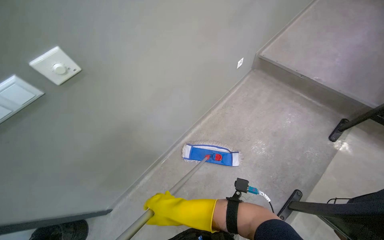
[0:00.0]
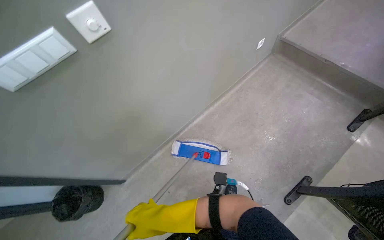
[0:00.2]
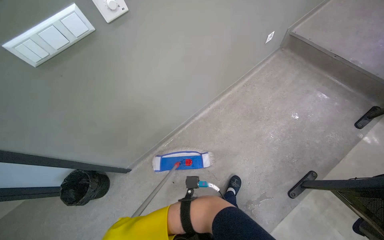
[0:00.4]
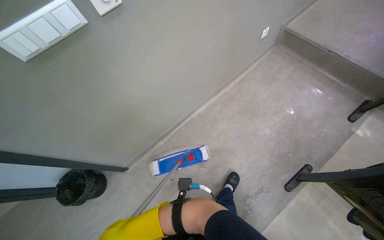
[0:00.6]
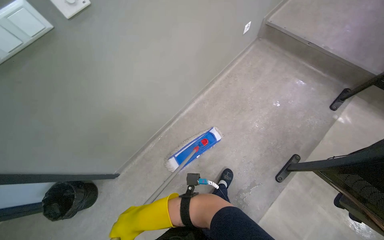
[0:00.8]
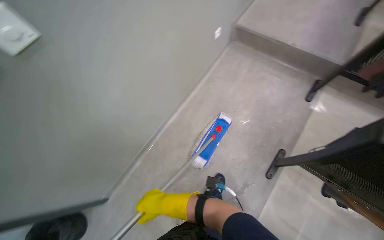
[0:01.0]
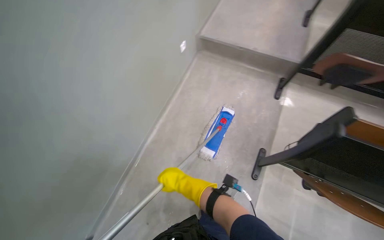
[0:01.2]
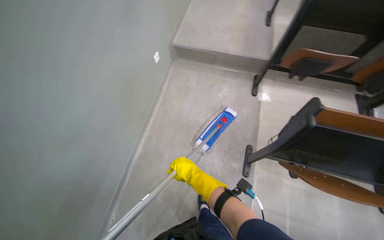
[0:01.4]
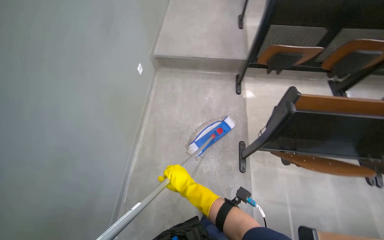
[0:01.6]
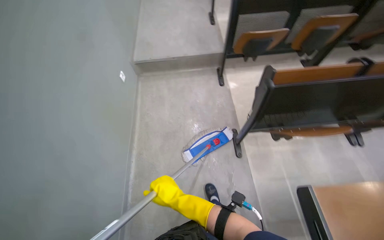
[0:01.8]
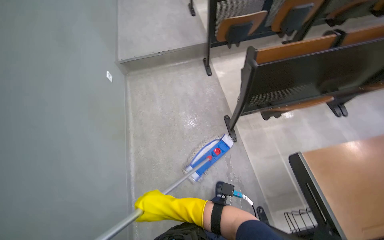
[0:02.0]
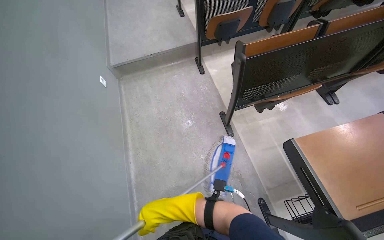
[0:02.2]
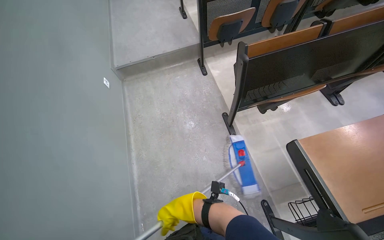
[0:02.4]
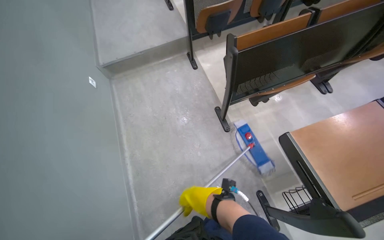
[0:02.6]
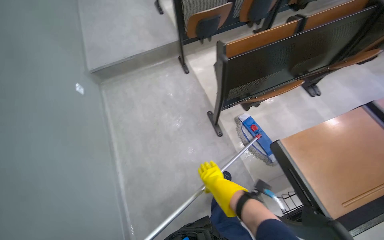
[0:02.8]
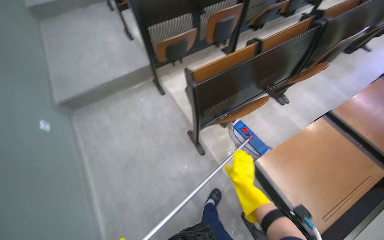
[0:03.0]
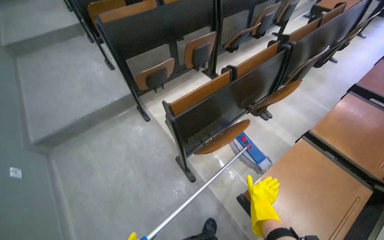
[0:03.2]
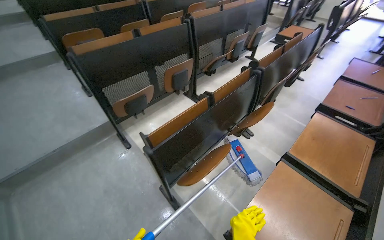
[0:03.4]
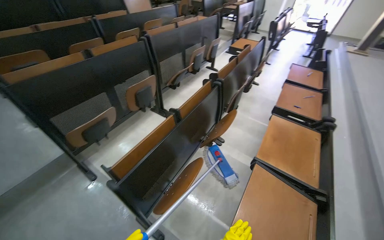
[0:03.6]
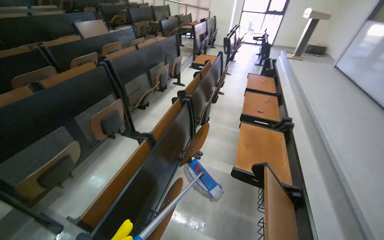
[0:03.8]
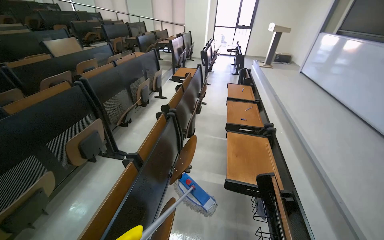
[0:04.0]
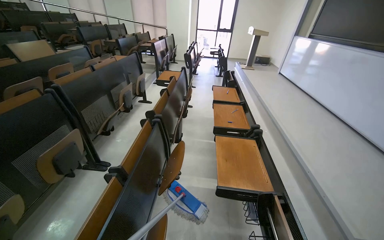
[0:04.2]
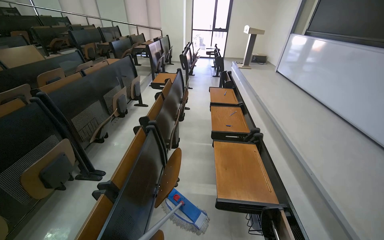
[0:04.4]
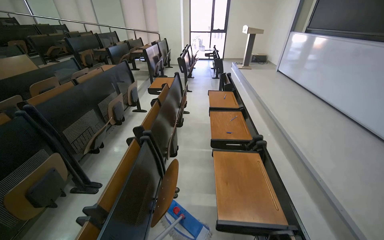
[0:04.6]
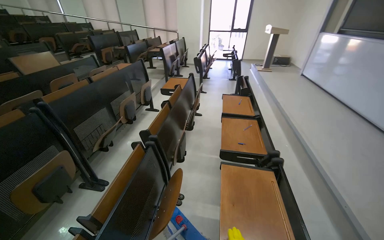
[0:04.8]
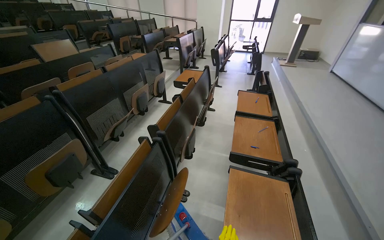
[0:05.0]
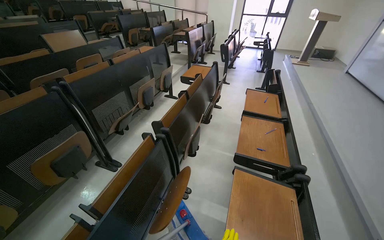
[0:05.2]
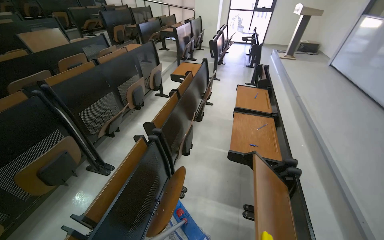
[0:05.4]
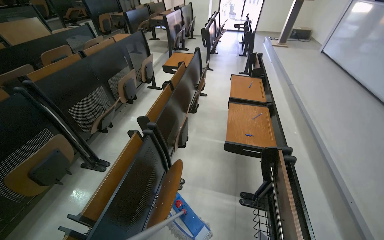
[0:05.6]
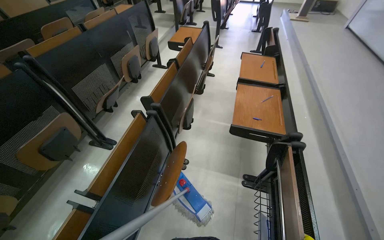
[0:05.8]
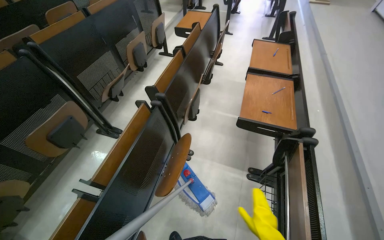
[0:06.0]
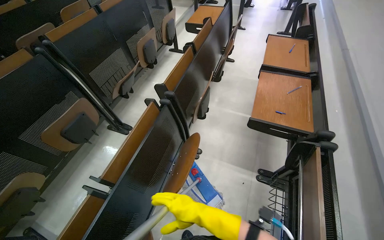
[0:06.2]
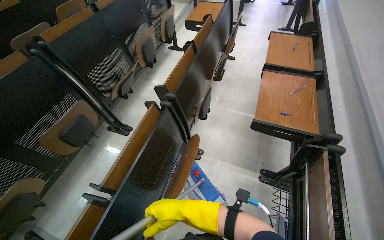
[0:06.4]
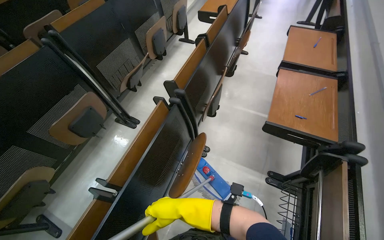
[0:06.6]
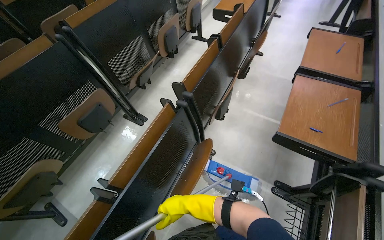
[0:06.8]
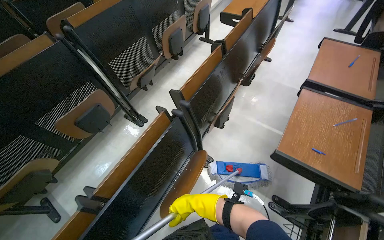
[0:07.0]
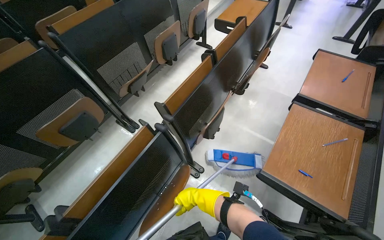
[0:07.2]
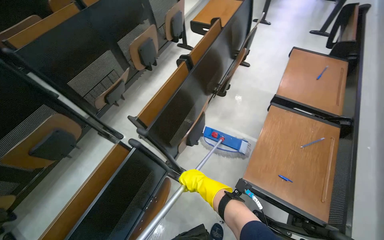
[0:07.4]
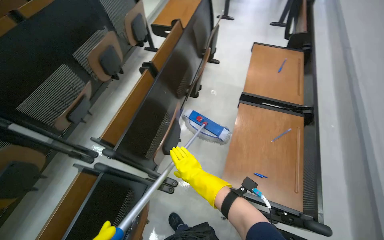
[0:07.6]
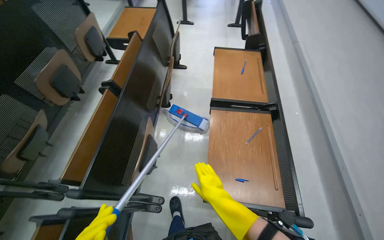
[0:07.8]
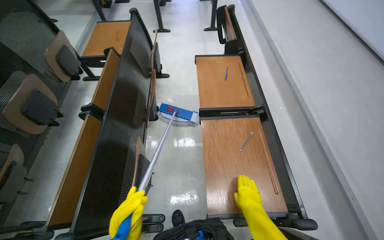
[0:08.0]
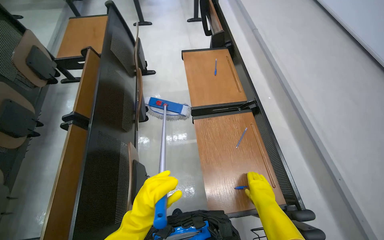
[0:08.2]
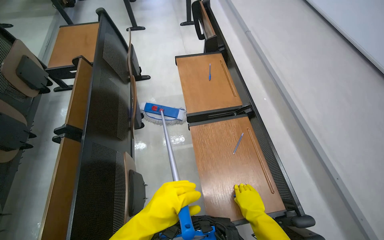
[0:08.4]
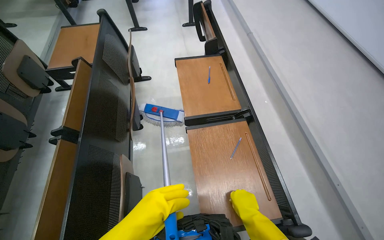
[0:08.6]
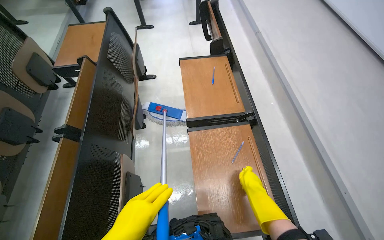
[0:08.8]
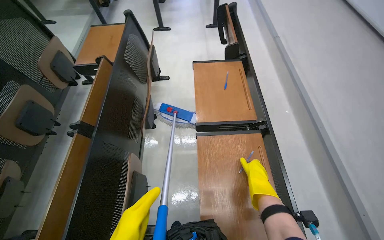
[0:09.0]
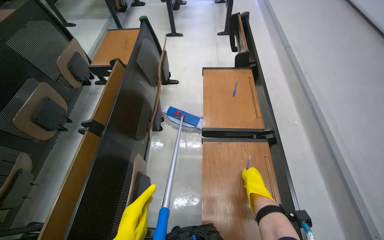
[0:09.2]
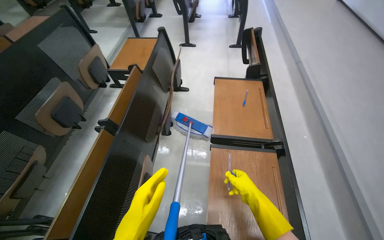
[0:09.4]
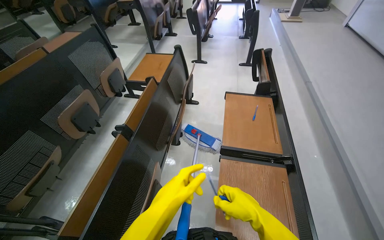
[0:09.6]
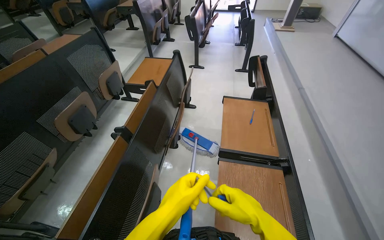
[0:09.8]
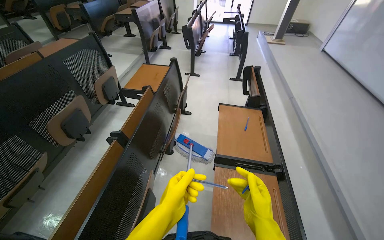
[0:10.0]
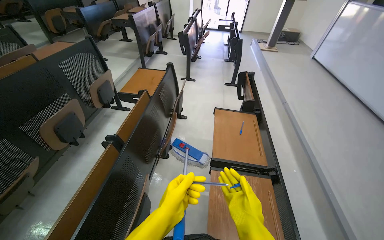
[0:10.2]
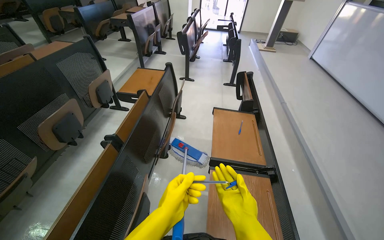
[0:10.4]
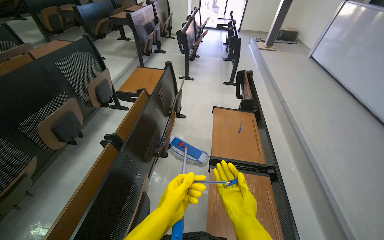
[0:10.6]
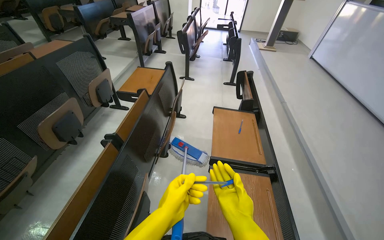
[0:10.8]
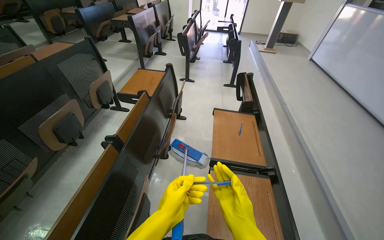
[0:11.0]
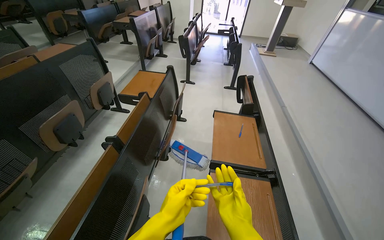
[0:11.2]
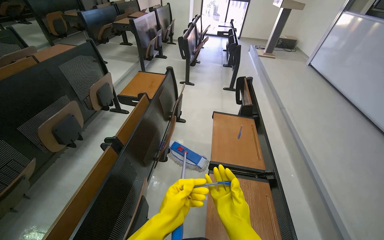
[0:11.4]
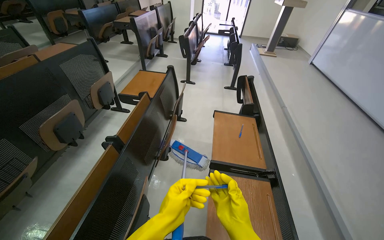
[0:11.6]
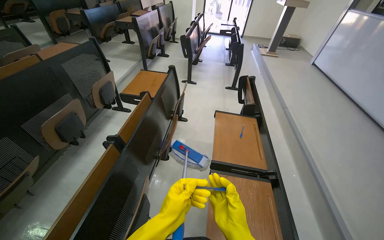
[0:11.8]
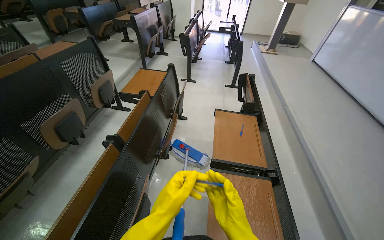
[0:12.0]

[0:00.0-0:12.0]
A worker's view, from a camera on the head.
Job: mopping floor.
The whole recording: Mopping lecture hall floor. The worker mops the floor of the lecture hall, moving the mop through the aisles between seats.
0:00.0 to 0:01.6: The wearer's head swings roughly 40 degrees to the right.
0:01.6 to 0:03.0: The head rotates some 35 degrees to the right. The right hand heads to the right, covering some 35 cm.
0:03.0 to 0:04.4: The camera travels roughly 50 cm. The head rotates some 55 degrees to the right. The wearer looks approximately 25 degrees further upward.
0:04.4 to 0:06.0: The camera is carried some 40 cm. The view tilts some 20 degrees downward.
0:06.0 to 0:07.6: The head travels approximately 60 cm.
0:07.6 to 0:09.0: The head turns to the right by about 20 degrees.
0:09.0 to 0:10.4: The wearer looks roughly 15 degrees further upward. The right hand goes some 15 cm to the left.

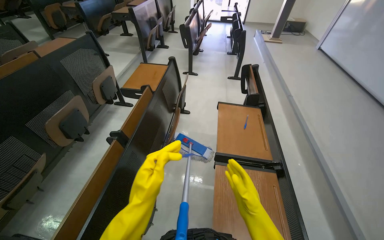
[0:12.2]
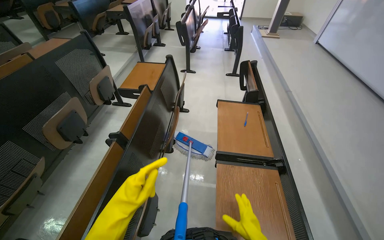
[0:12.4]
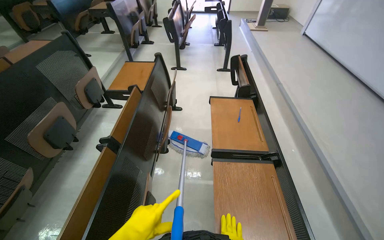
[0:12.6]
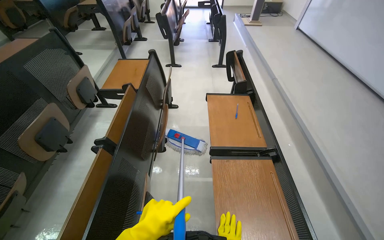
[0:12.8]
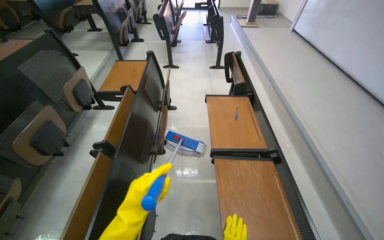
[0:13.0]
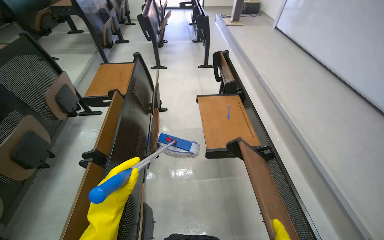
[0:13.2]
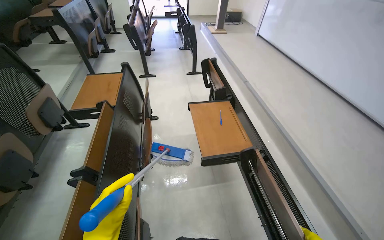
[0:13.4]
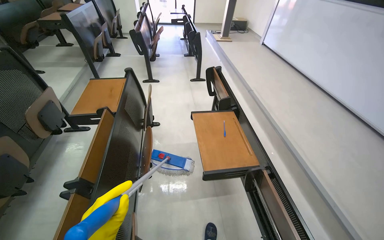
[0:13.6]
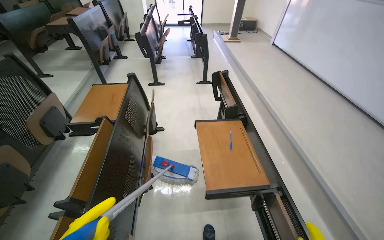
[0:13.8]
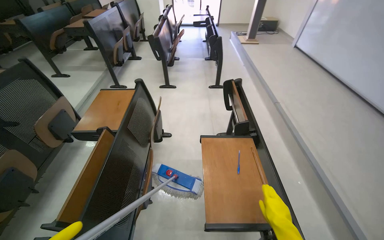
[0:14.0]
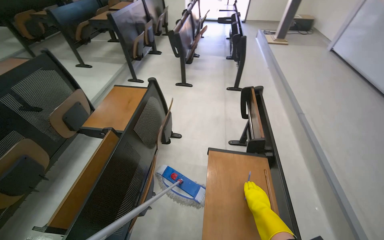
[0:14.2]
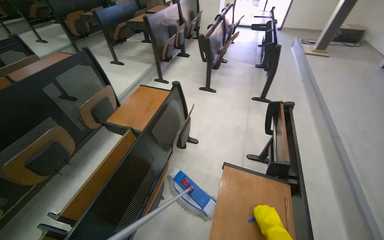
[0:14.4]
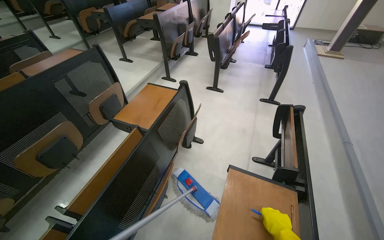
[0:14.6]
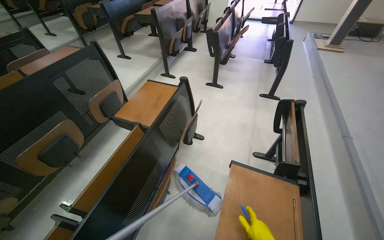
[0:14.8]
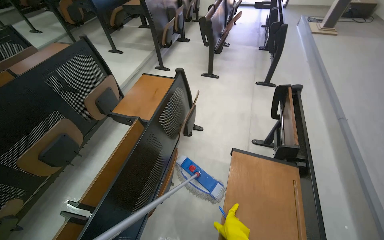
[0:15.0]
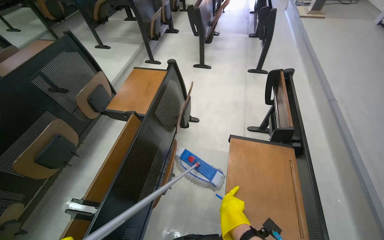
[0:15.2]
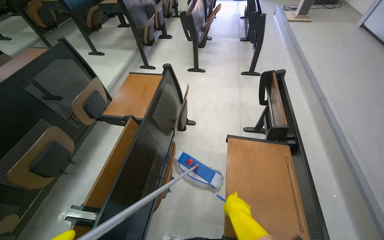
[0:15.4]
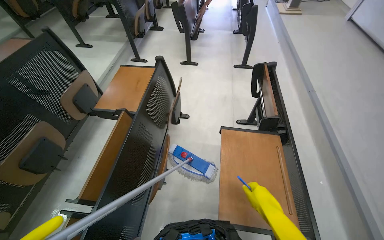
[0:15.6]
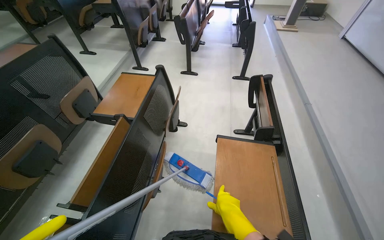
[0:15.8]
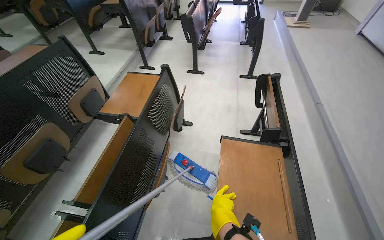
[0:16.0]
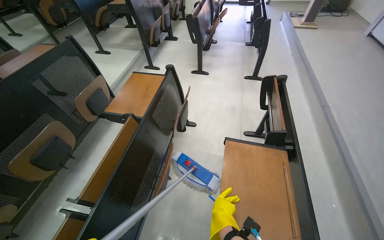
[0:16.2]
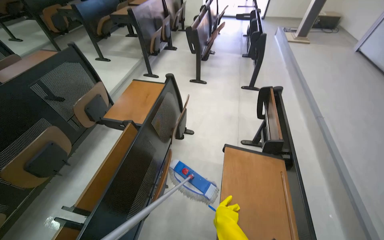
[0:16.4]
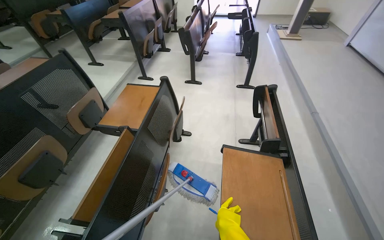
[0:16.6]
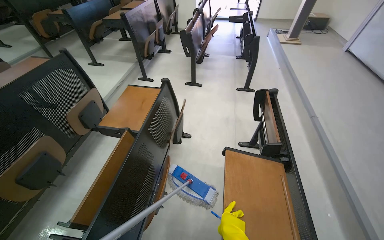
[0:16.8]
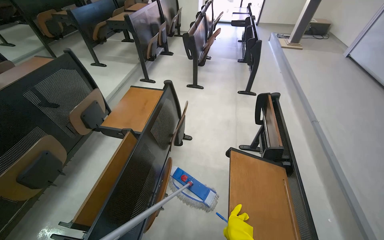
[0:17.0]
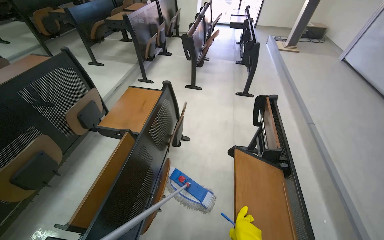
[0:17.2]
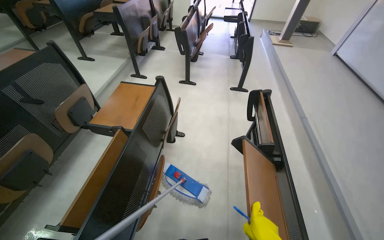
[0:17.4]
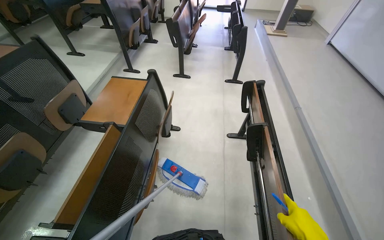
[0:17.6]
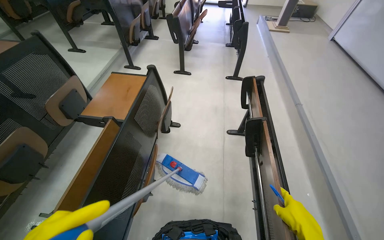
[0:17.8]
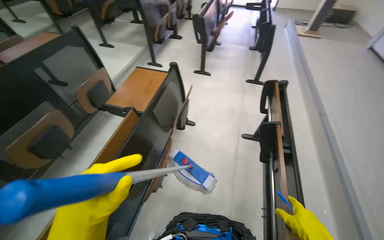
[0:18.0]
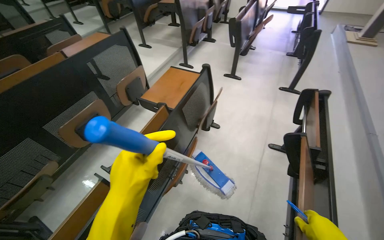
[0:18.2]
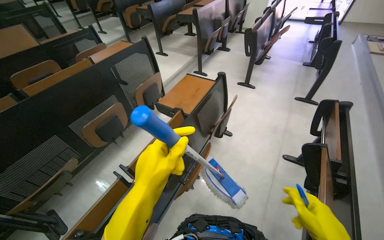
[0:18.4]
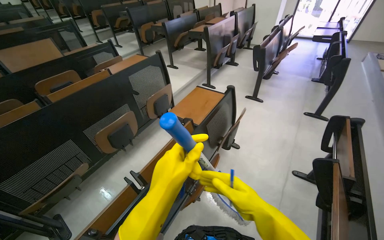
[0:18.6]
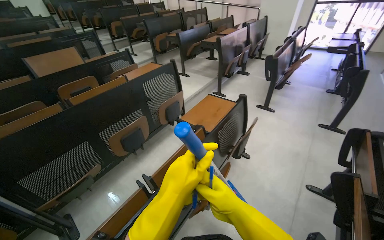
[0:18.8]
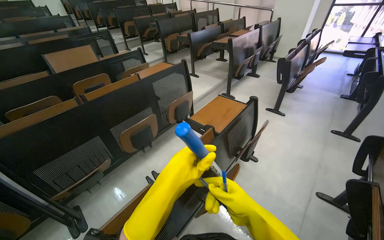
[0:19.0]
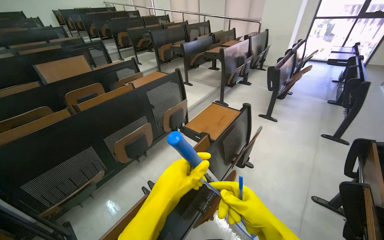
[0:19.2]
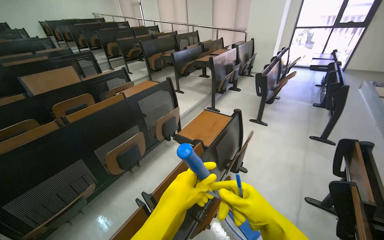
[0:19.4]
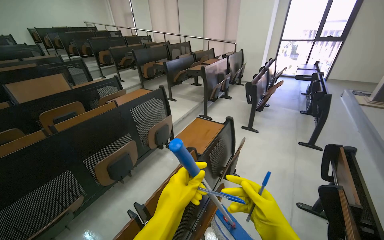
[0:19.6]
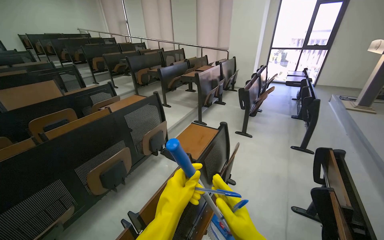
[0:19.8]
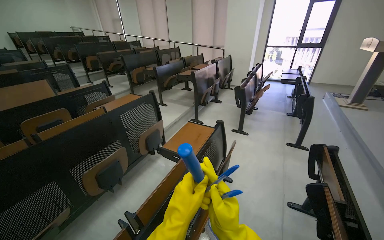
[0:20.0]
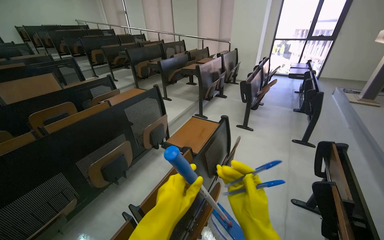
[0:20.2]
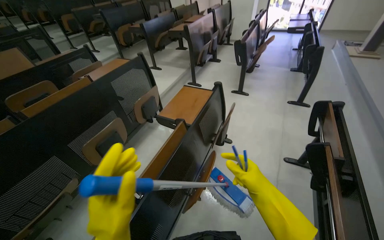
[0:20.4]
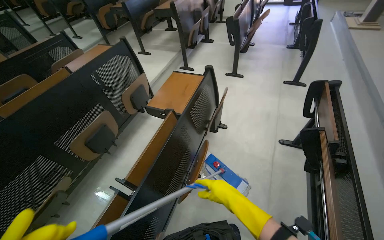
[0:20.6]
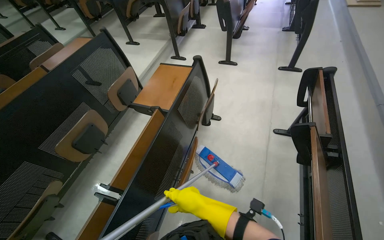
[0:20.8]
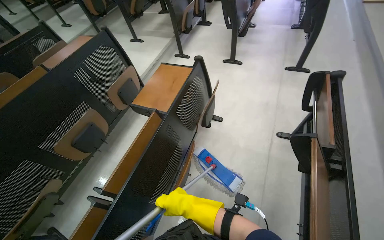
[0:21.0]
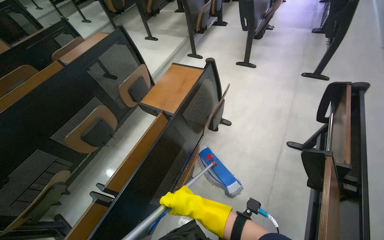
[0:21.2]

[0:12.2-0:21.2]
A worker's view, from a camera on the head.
Job: mopping floor.
The whole recording: Mopping lecture hall floor. The worker mops the floor of the lecture hall, moving the mop through the aisles between seats.
0:13.8 to 0:15.2: The head rotates some 20 degrees to the left.
0:16.6 to 0:18.2: The wearer's head swings some 15 degrees to the left.
0:18.2 to 0:19.8: The view tilts some 20 degrees upward.
0:19.8 to 0:21.2: The view tilts some 25 degrees downward.
